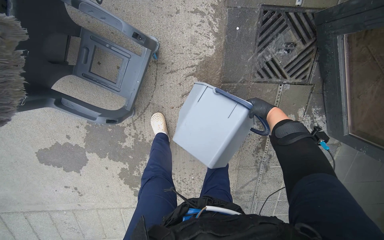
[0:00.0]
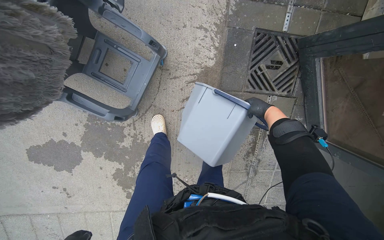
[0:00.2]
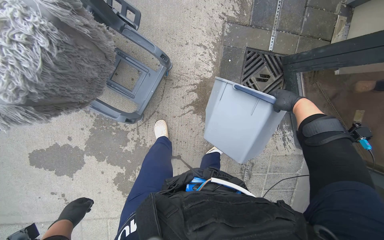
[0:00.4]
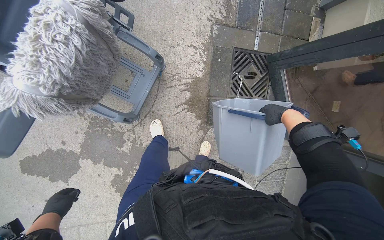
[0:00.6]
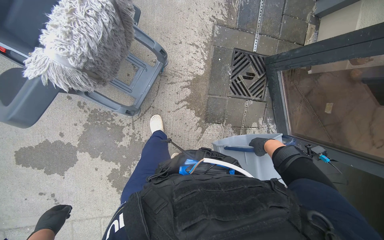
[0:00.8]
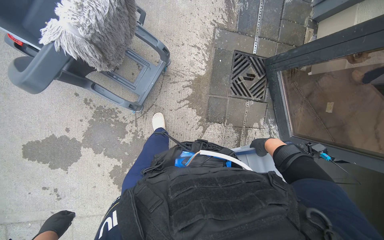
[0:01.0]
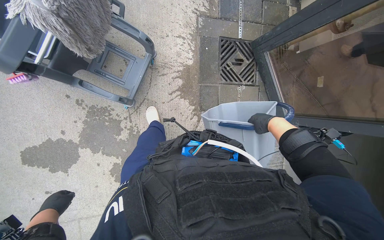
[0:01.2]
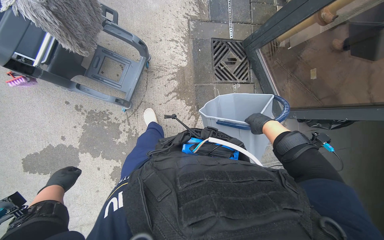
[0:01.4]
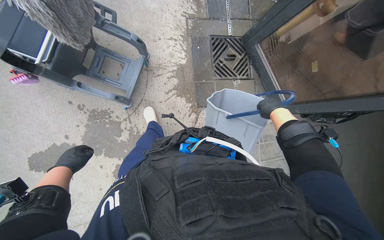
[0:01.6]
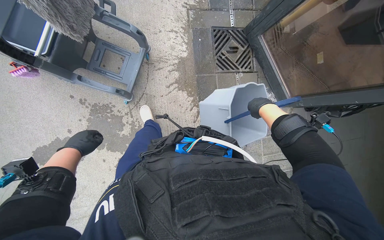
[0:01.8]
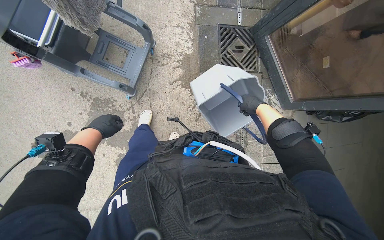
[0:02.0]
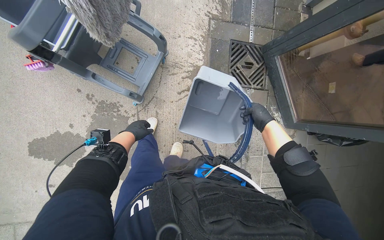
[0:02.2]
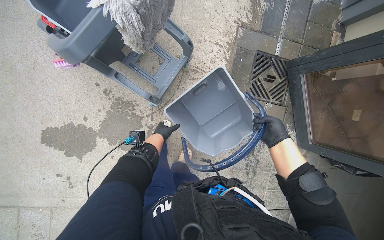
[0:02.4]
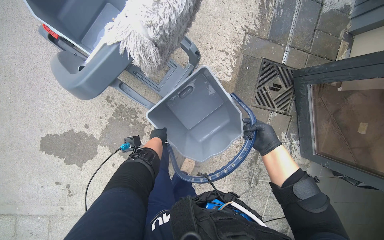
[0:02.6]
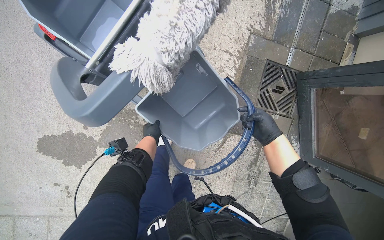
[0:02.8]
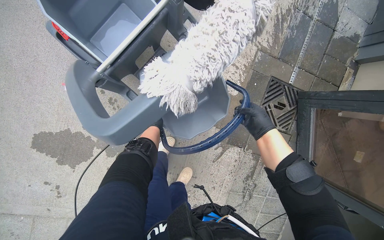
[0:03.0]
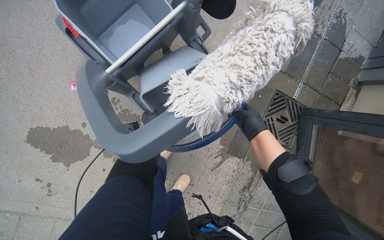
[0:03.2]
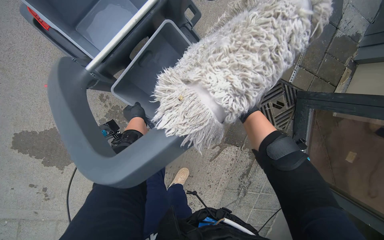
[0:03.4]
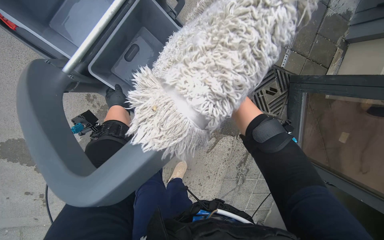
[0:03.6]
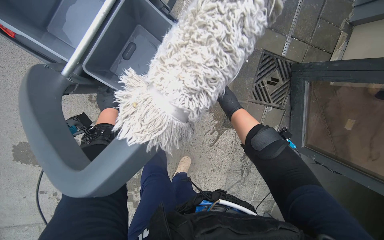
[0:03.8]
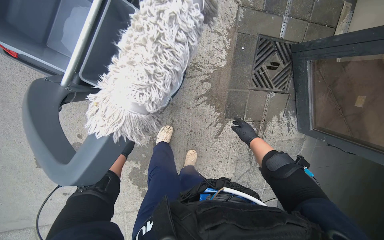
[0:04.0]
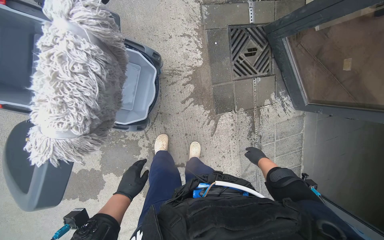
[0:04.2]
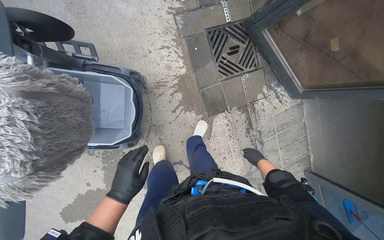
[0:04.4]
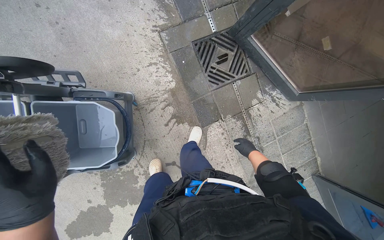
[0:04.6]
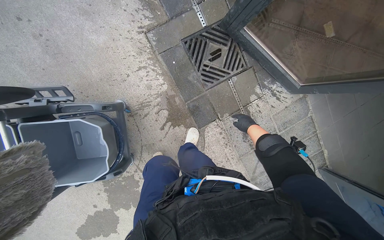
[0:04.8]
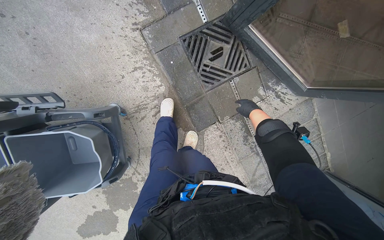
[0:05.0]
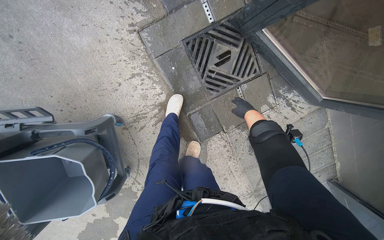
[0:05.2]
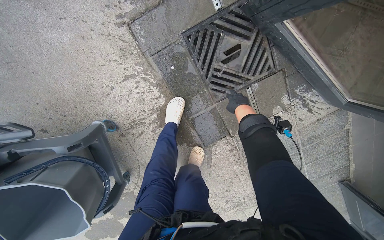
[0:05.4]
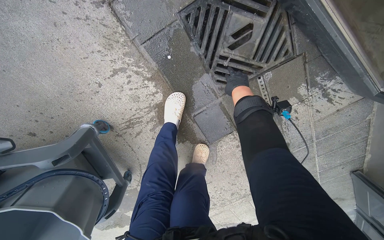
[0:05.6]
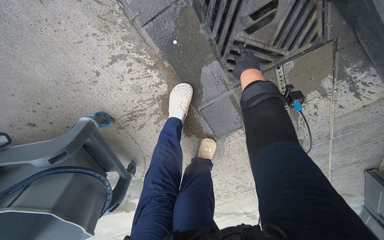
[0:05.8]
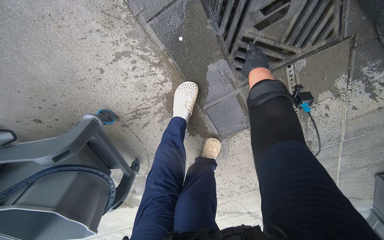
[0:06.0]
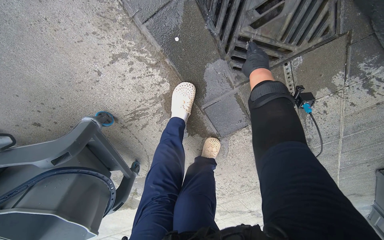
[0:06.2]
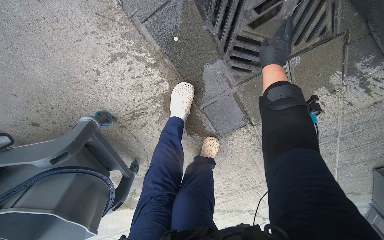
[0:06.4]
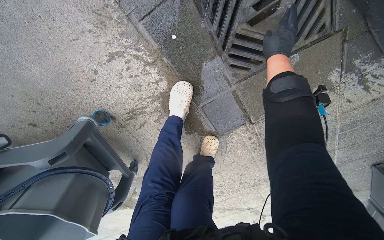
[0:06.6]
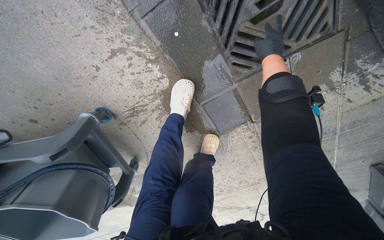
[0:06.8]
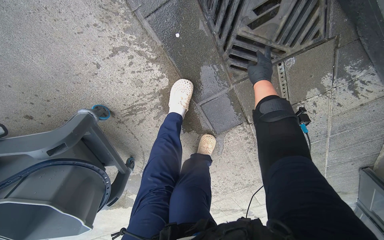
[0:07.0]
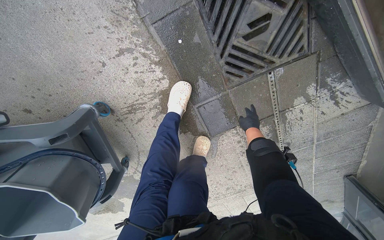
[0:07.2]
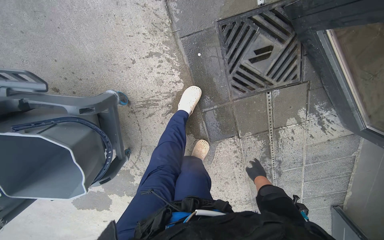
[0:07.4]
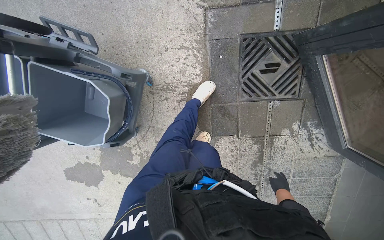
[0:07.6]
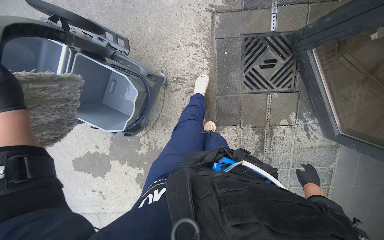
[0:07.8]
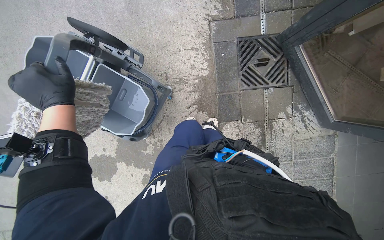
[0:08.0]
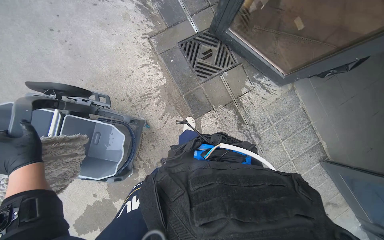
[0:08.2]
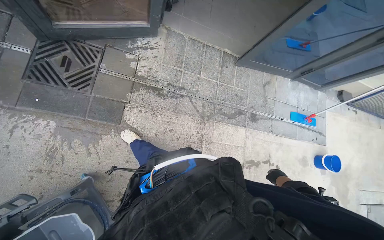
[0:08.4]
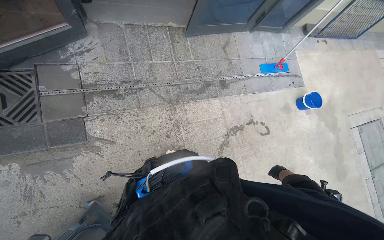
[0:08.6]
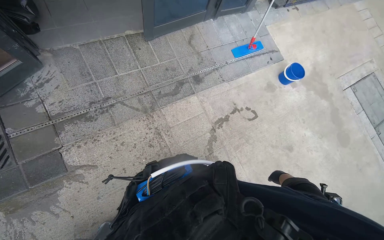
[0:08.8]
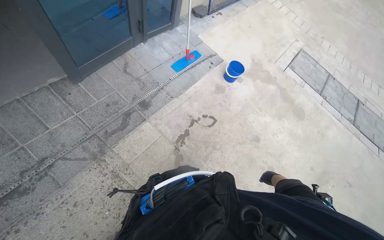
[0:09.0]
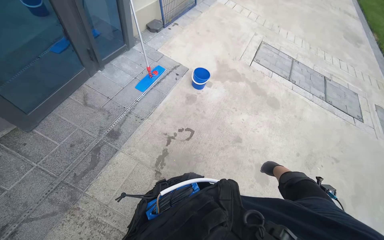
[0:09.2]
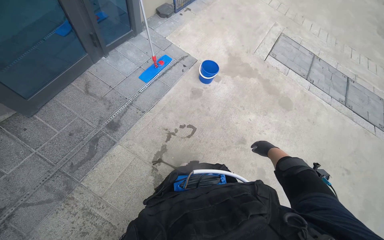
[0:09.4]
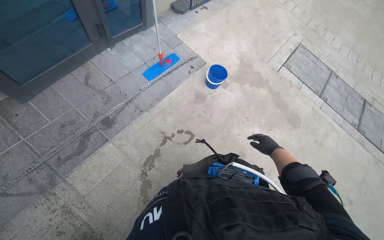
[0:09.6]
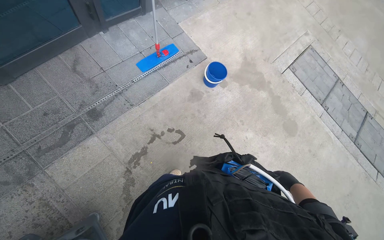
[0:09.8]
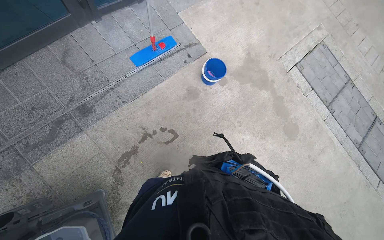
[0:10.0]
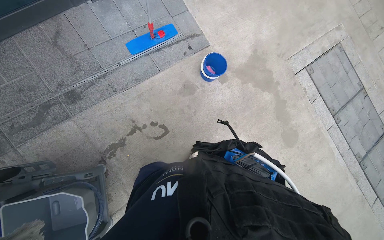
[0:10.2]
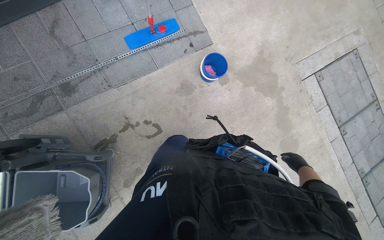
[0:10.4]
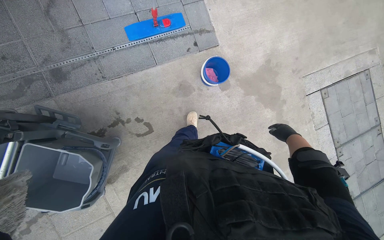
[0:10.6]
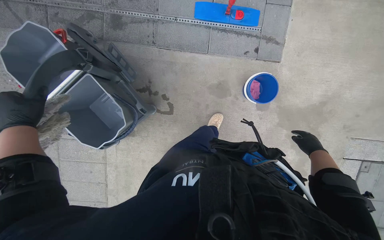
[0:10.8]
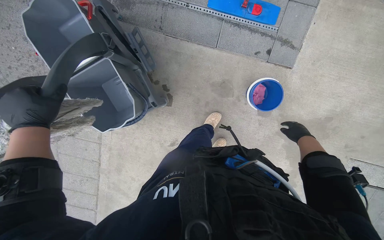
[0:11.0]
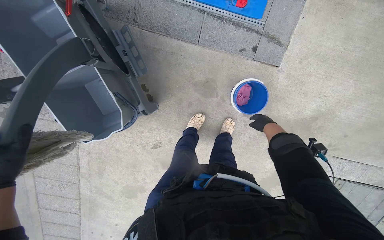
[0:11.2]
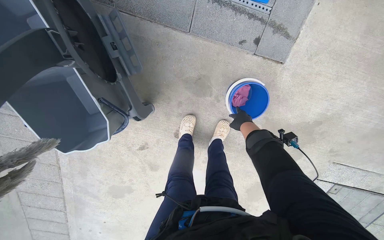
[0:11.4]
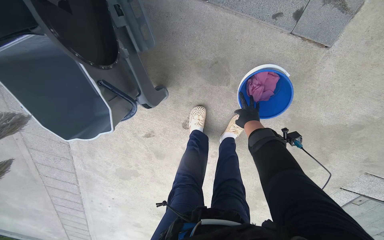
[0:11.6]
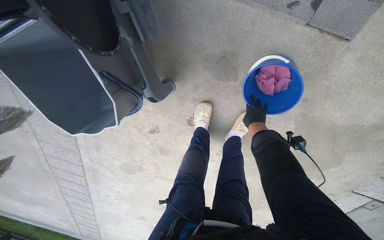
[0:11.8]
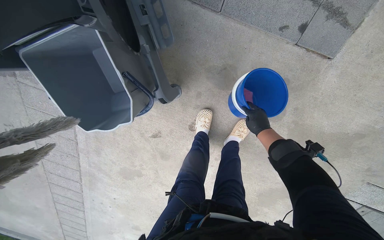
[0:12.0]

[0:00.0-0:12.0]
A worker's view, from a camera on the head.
Job: preparing cleaning supplies.
The whole recording: Cleaning cleaning equipment. The worker wrings out the mop head, empties dirty water from buckets, and organizes the cleaning tools on the cart.
0:00.0 to 0:01.6: The head travels some 60 cm. The camera pitches upward, by roughly 15 degrees.
0:01.6 to 0:03.0: The wearer moves roughly 50 cm.
0:03.0 to 0:04.4: The scene rotates counterclockwise by some 35 degrees.
0:04.4 to 0:06.0: The head travels approximately 80 cm. The camera is aimed about 15 degrees further to the left. The view tilts some 30 degrees downward.
0:06.0 to 0:07.6: The head travels roughly 50 cm. The wearer looks some 20 degrees further upward.
0:07.6 to 0:09.0: The camera travels approximately 1.5 m. The wearer's head swings about 130 degrees to the right.
0:09.0 to 0:10.4: The head travels approximately 1 m. The camera pitches downward, by approximately 15 degrees.
0:10.4 to 0:12.0: The head travels approximately 60 cm. The view tips downward by roughly 25 degrees. The scene rotates clockwise by approximately 50 degrees.

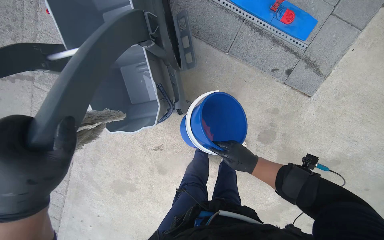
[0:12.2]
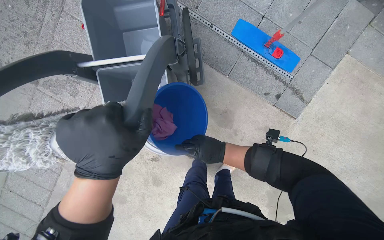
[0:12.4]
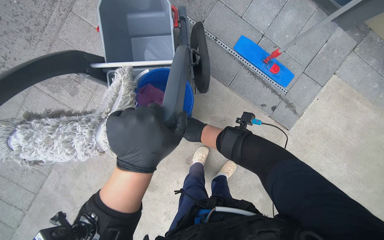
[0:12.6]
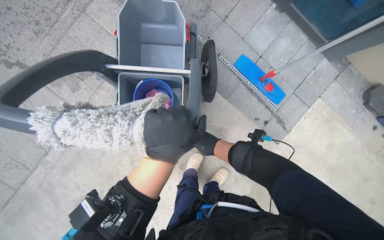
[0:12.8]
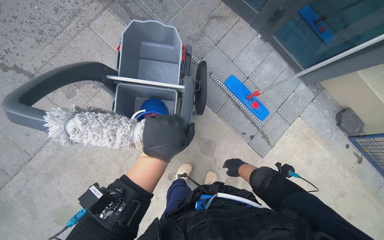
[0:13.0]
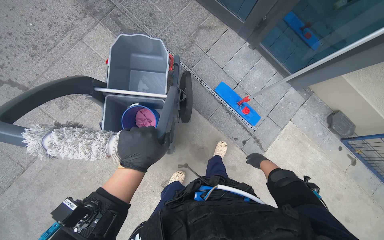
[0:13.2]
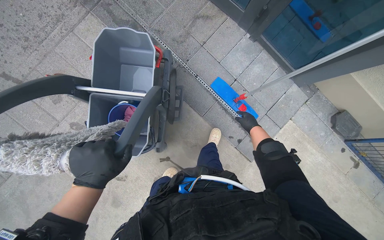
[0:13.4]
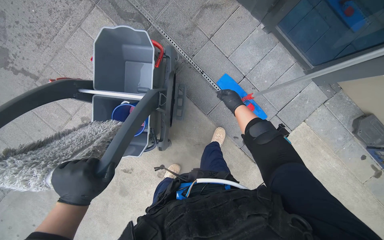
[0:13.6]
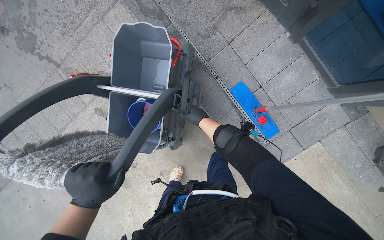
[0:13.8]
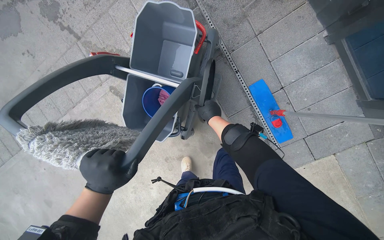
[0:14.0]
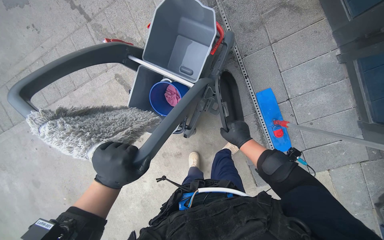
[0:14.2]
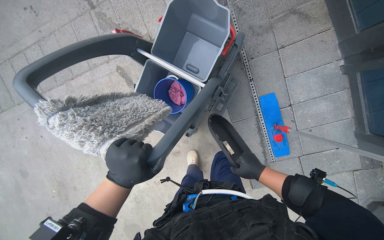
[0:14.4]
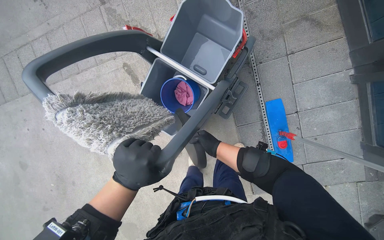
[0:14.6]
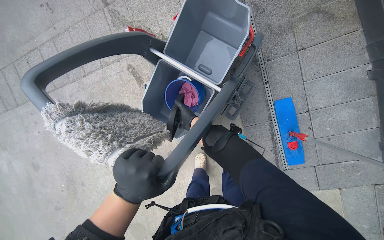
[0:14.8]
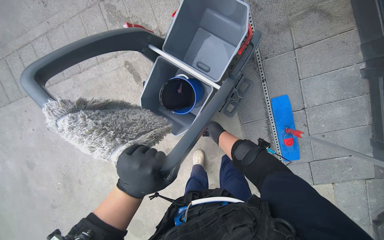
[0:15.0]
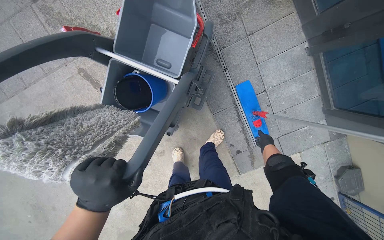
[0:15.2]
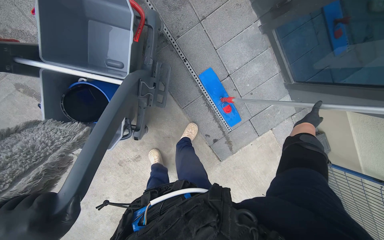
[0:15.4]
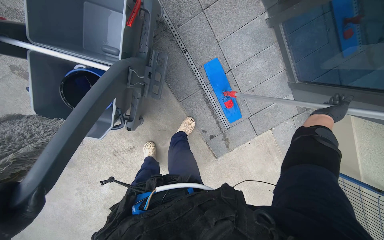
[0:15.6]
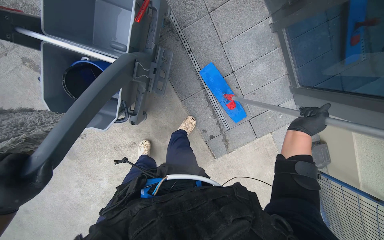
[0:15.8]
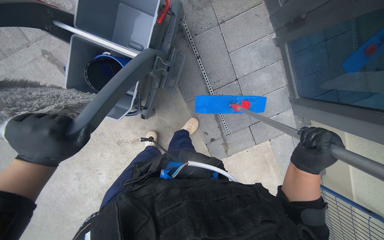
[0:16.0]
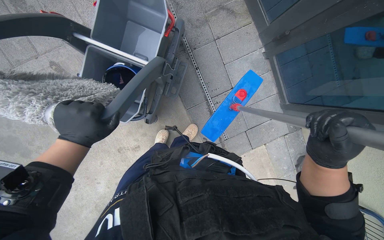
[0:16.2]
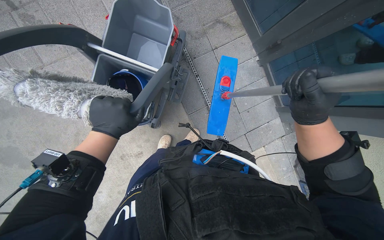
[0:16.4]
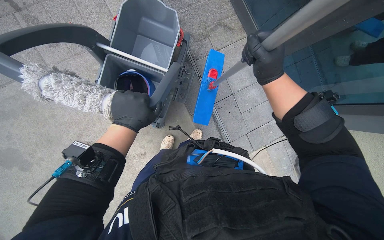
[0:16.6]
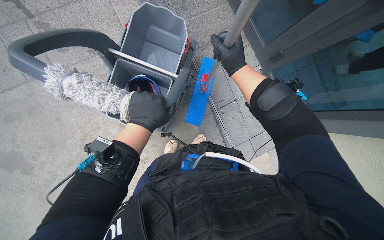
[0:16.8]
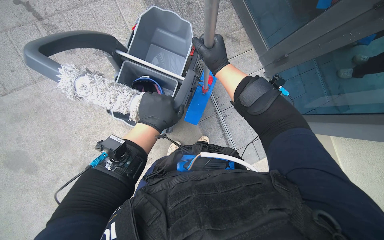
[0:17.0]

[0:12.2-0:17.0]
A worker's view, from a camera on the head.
Job: preparing cleaning supplies.
The whole recording: Cleaning cleaning equipment. The worker wrings out the mop head, empties dirty water from buckets, and organizes the cleaning tools on the cart.
0:13.8 to 0:15.4: The wearer looks some 15 degrees further downward.
0:15.4 to 0:17.0: The wearer looks approximately 15 degrees further upward. The right hand travels to the left and nearer to the camera by roughly 60 cm.

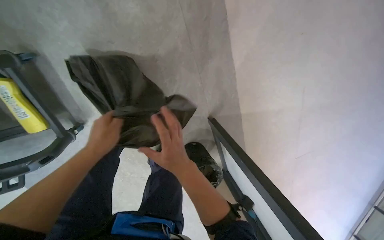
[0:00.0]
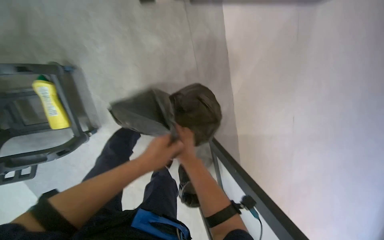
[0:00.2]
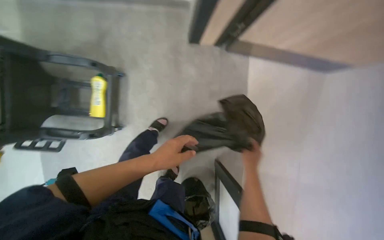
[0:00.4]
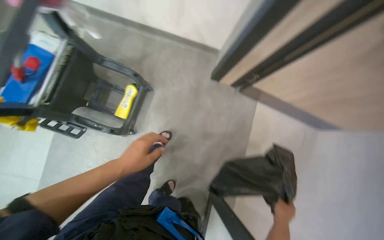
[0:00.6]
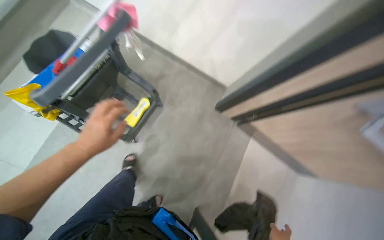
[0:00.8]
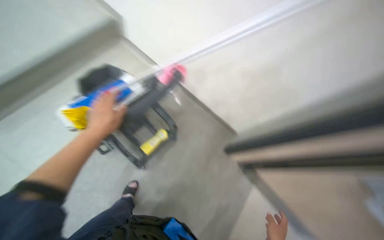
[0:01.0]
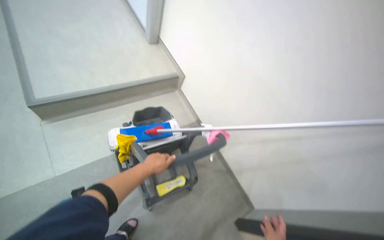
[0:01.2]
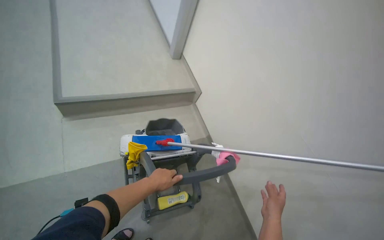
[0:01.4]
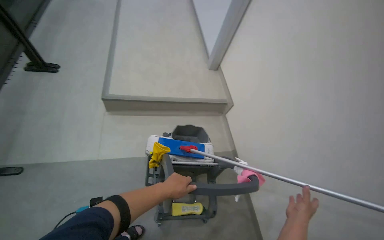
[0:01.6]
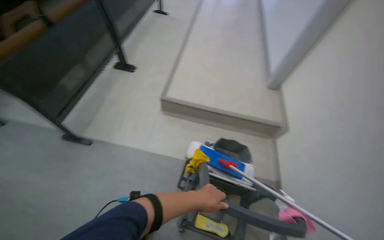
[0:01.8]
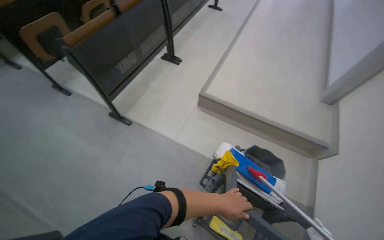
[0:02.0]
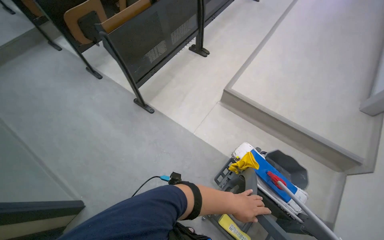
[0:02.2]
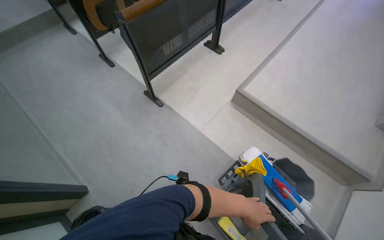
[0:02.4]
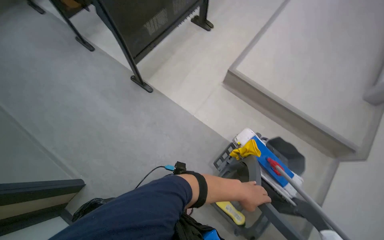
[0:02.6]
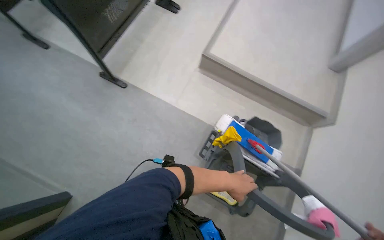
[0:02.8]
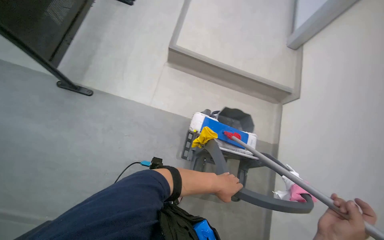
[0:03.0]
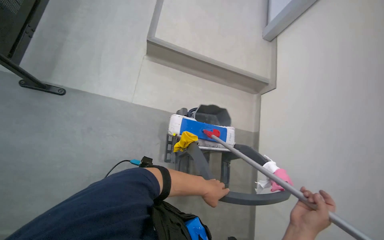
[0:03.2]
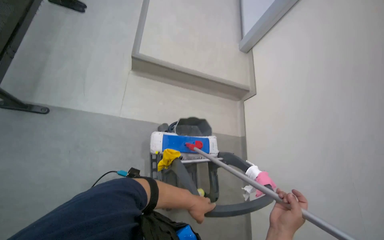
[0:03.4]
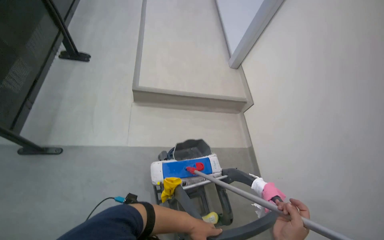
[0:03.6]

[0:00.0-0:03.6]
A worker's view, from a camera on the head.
Job: preparing cleaning supplies.
The whole recording: Organizing cleaning cart. The worker places and adjusts the mop handle on the cleaning cart.
0:00.0 to 0:01.8: The camera is carried some 60 cm. The wearer's head swings about 120 degrees to the left. The camera pitches upward, by about 70 degrees.
0:01.8 to 0:03.6: The view tilts roughly 15 degrees downward.
